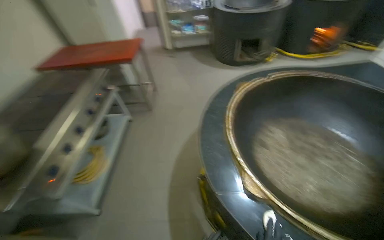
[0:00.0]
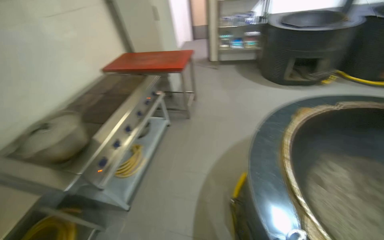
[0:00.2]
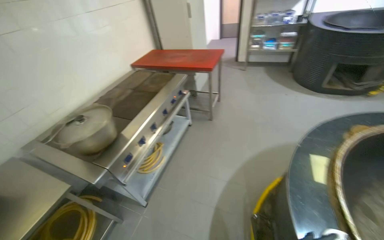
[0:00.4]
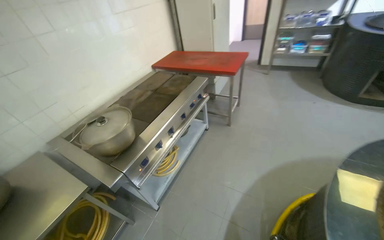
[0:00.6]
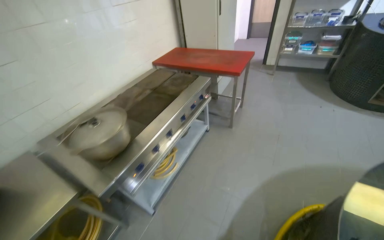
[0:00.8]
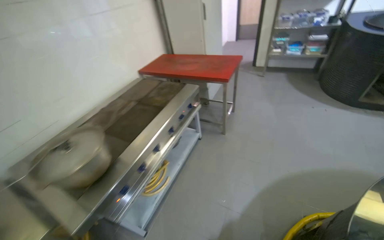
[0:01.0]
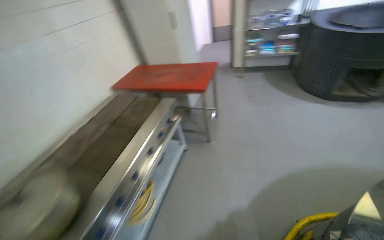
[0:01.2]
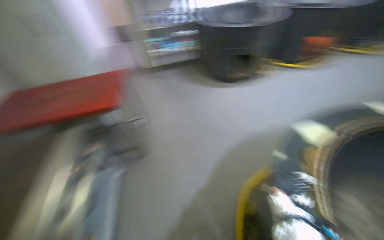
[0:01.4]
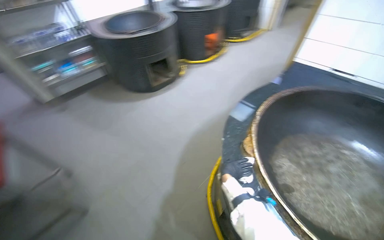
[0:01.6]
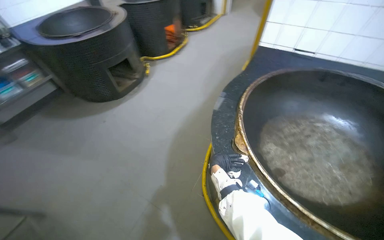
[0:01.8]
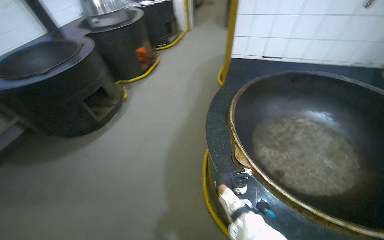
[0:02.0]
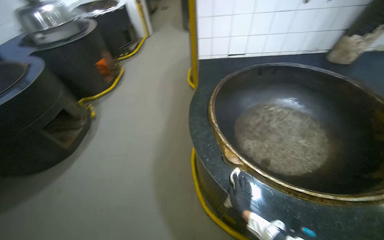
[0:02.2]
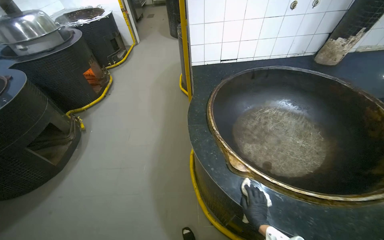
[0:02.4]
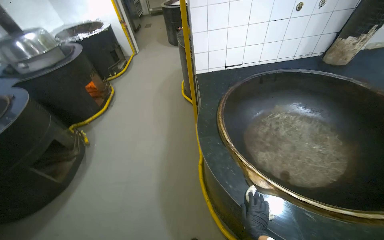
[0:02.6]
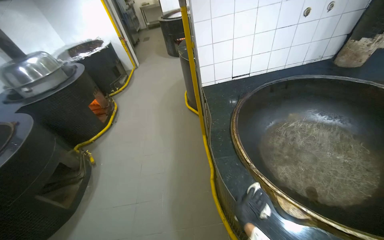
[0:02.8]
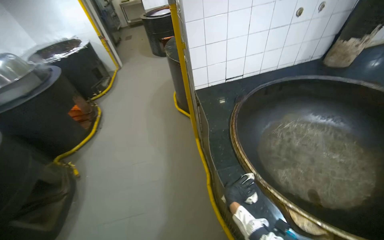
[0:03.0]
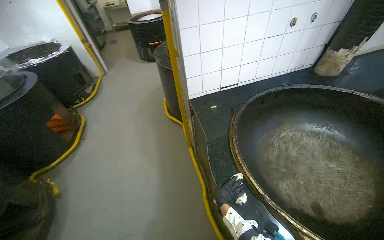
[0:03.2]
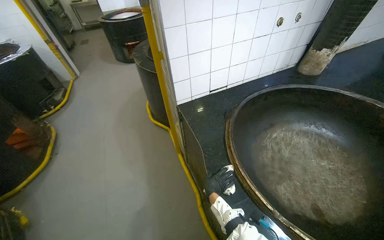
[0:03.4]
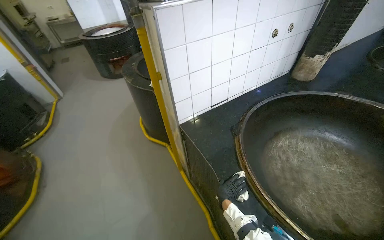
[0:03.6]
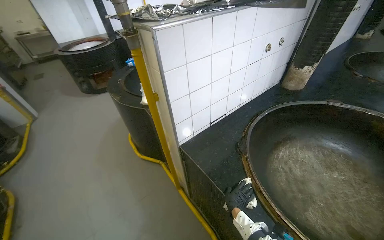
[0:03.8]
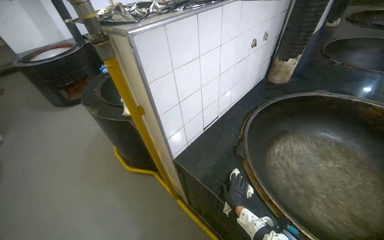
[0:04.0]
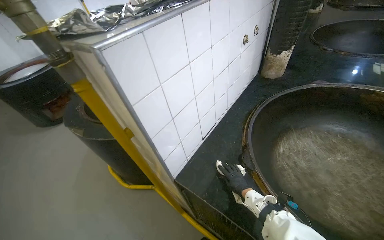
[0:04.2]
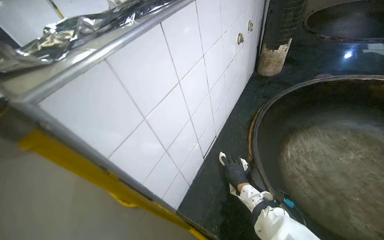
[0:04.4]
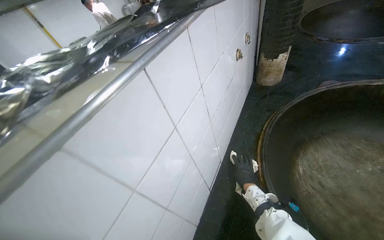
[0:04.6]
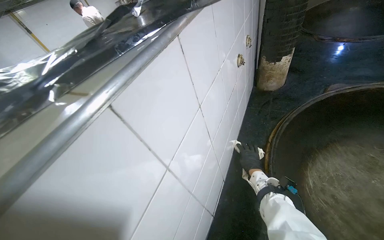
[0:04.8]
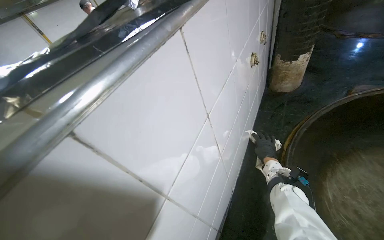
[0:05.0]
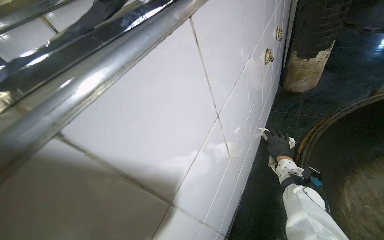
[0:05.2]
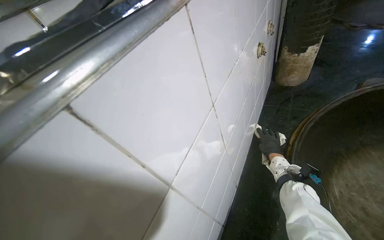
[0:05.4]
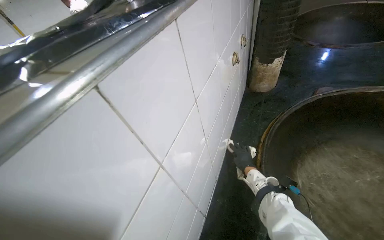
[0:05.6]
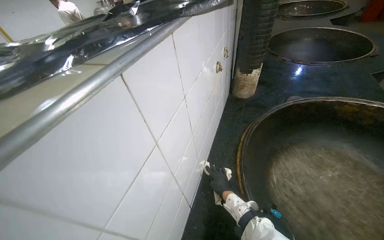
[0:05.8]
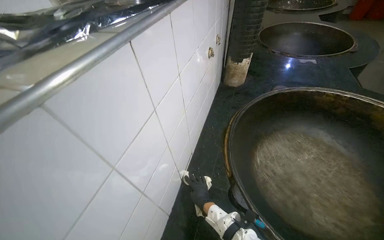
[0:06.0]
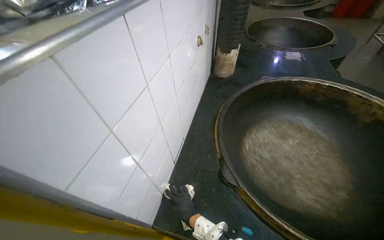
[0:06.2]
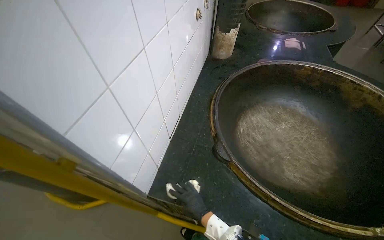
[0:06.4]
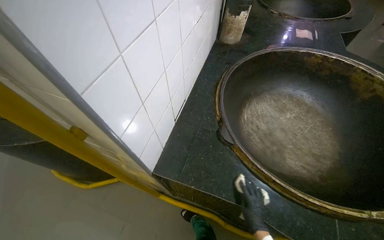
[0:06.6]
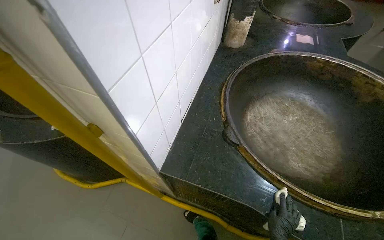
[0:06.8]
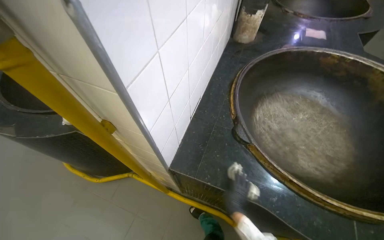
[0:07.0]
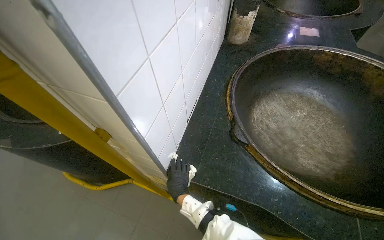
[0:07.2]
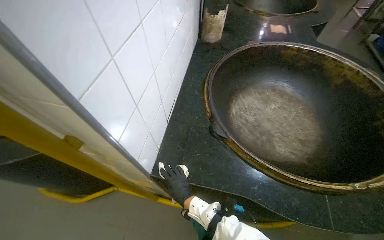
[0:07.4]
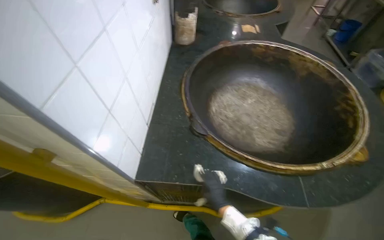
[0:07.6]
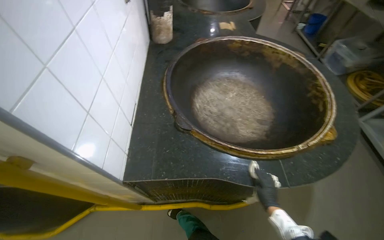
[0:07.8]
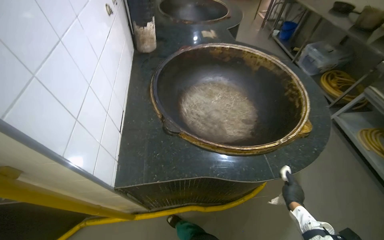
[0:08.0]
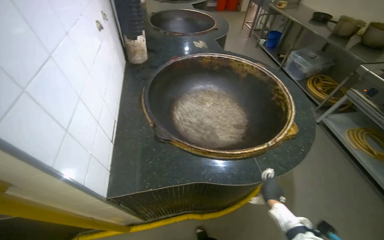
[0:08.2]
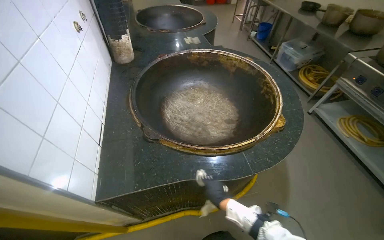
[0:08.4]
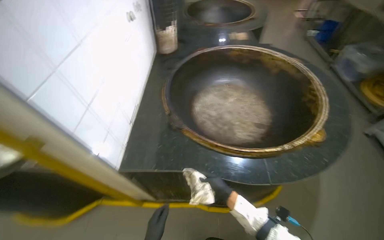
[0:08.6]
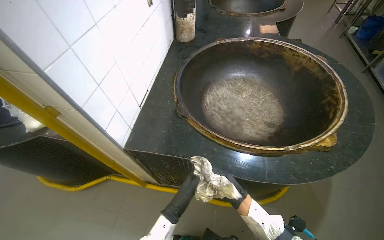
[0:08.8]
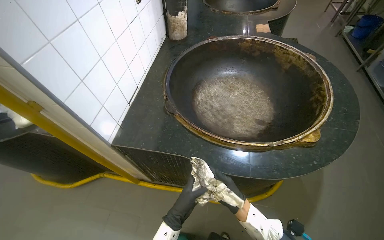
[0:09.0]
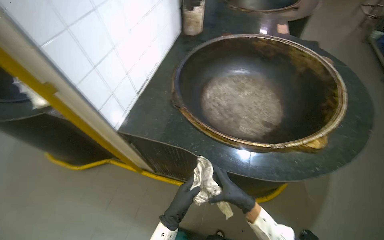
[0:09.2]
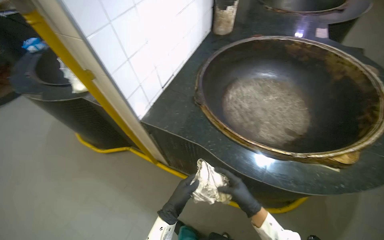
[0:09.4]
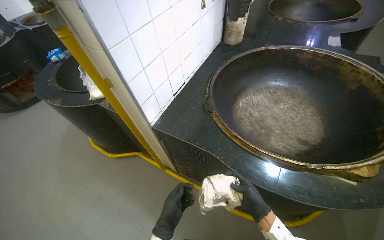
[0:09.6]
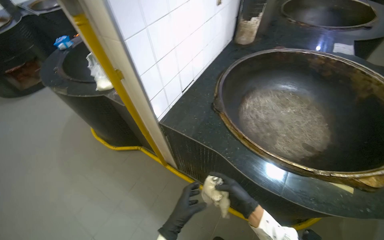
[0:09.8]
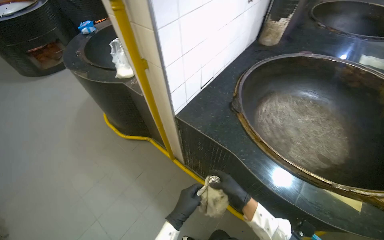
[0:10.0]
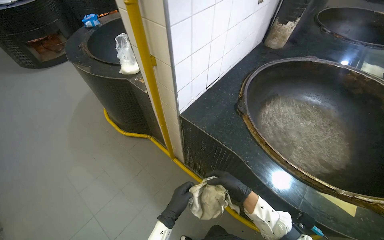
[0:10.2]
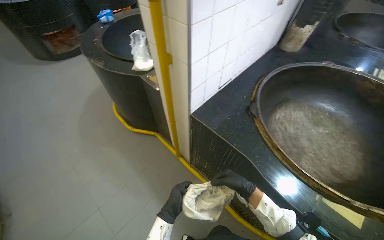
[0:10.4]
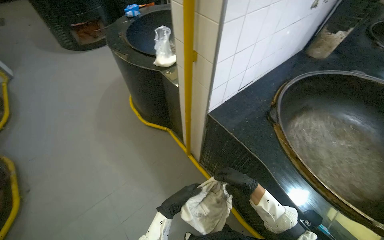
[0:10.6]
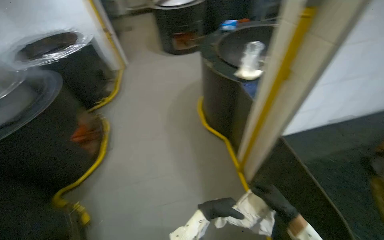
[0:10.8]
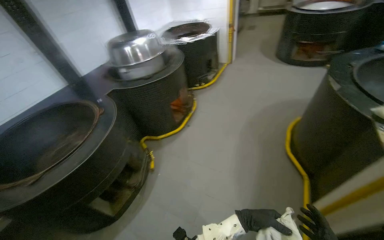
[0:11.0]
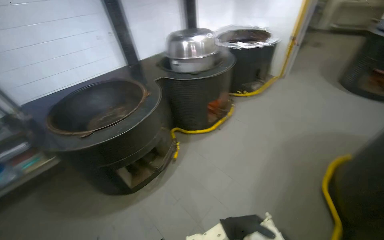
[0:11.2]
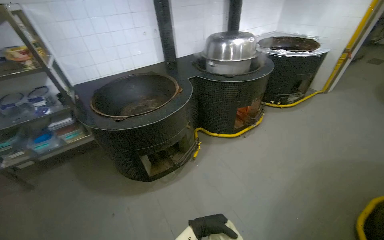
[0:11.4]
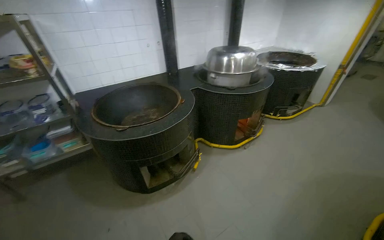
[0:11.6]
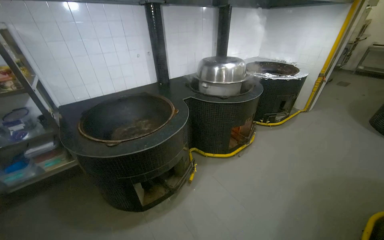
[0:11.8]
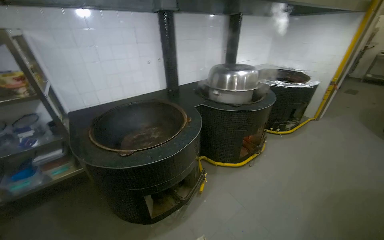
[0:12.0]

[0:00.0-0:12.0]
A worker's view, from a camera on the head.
Job: wiping surfaces.
The whole recording: Wiping kitchen countertop. The worker wipes the kitchen countertop around the large cooking pots with a white cloth.
0:00.0 to 0:01.6: The wearer moves some 70 cm.
0:01.6 to 0:03.0: The head travels about 60 cm. The wearer's head swings roughly 50 degrees to the right.
0:03.0 to 0:04.4: The camera is carried some 80 cm. The head turns to the right by some 45 degrees.
0:09.0 to 0:10.4: The head rotates approximately 35 degrees to the left. The right hand shifts some 10 cm up the picture.
0:10.4 to 0:12.0: The wearer moves about 40 cm. The head turns to the left by approximately 85 degrees.

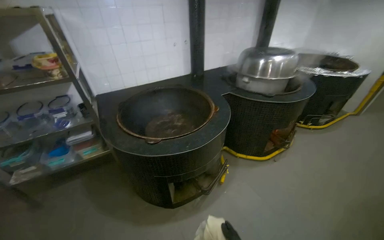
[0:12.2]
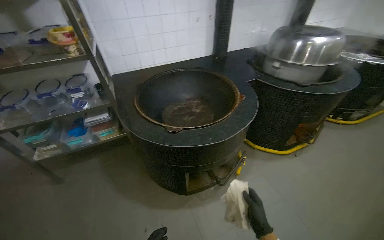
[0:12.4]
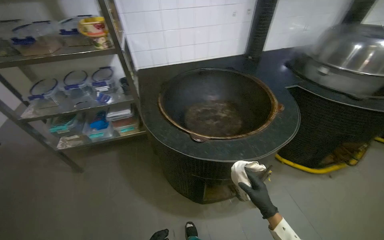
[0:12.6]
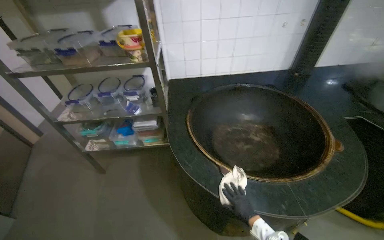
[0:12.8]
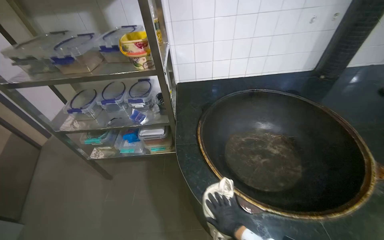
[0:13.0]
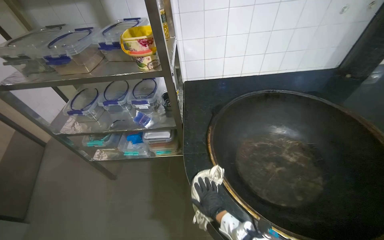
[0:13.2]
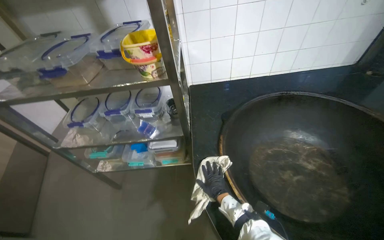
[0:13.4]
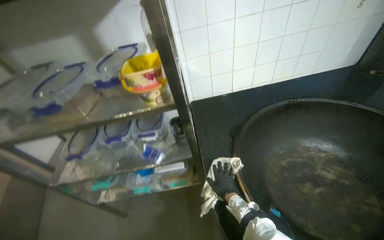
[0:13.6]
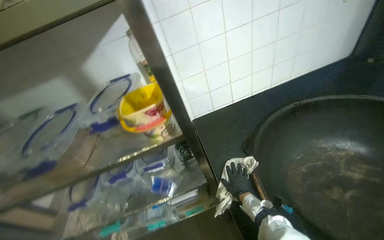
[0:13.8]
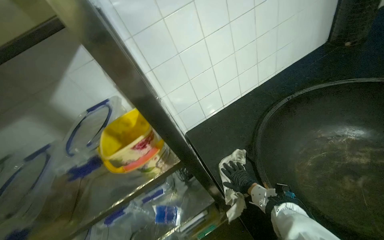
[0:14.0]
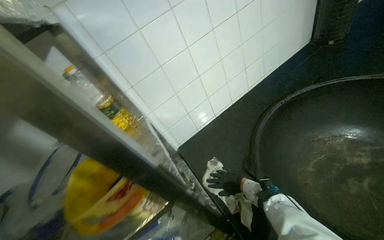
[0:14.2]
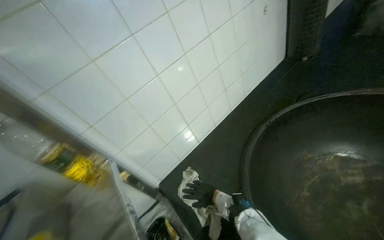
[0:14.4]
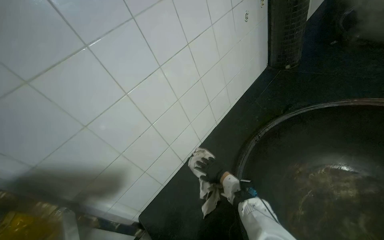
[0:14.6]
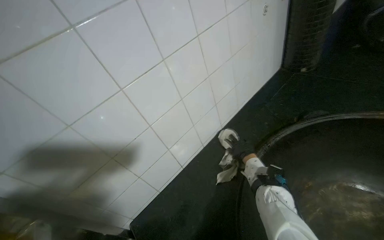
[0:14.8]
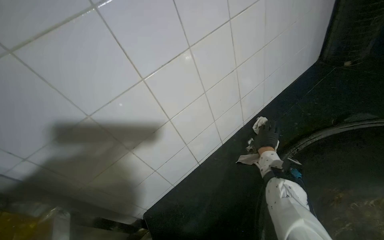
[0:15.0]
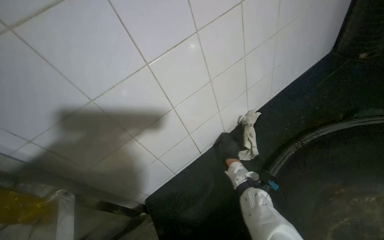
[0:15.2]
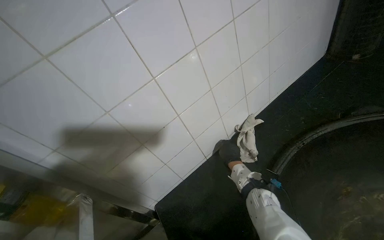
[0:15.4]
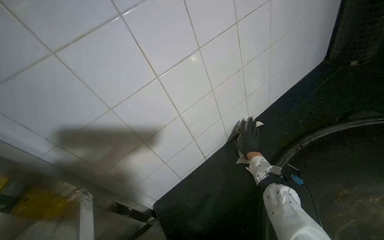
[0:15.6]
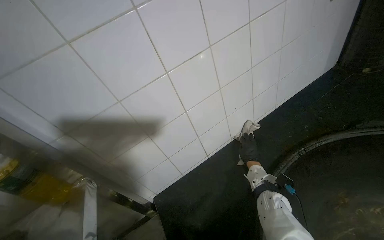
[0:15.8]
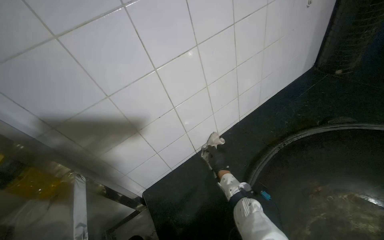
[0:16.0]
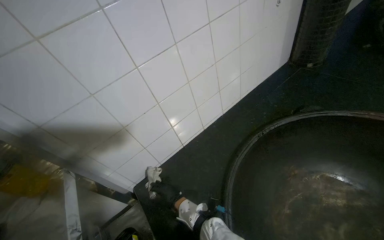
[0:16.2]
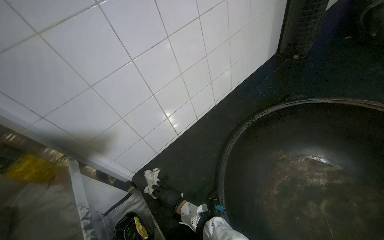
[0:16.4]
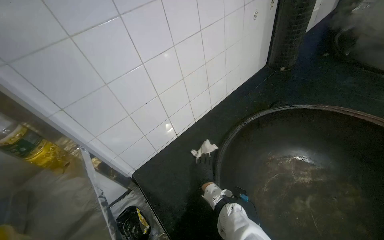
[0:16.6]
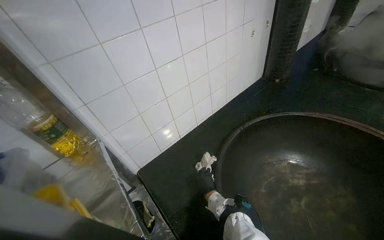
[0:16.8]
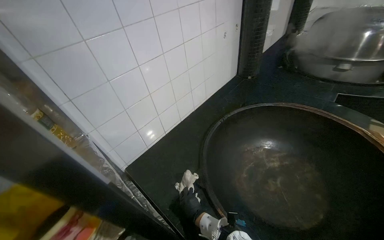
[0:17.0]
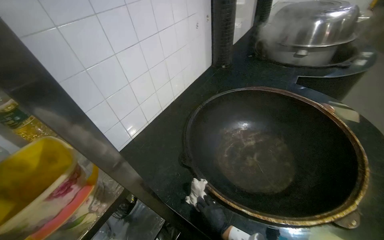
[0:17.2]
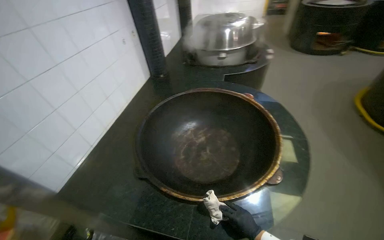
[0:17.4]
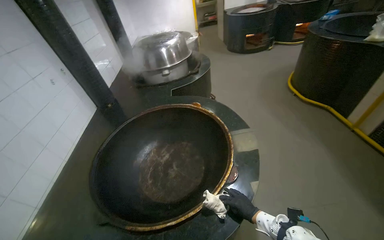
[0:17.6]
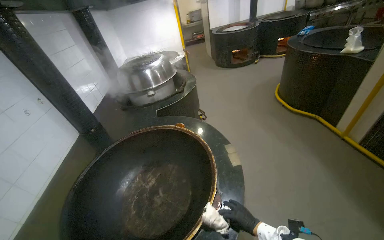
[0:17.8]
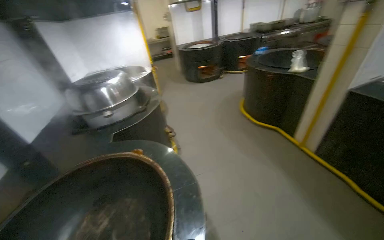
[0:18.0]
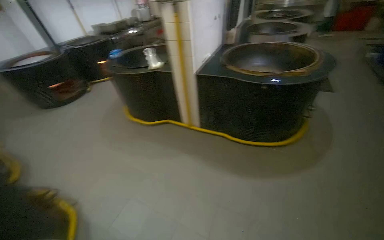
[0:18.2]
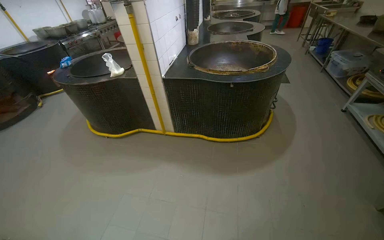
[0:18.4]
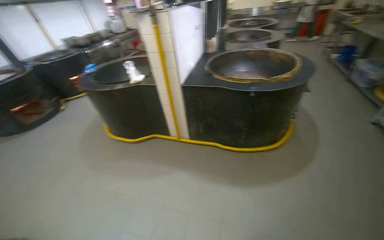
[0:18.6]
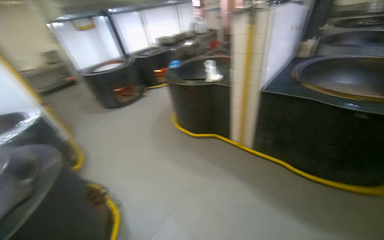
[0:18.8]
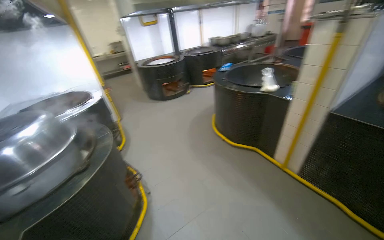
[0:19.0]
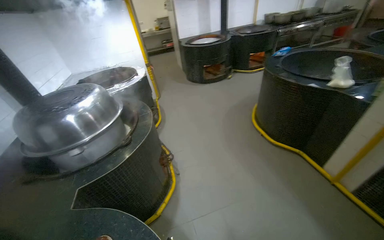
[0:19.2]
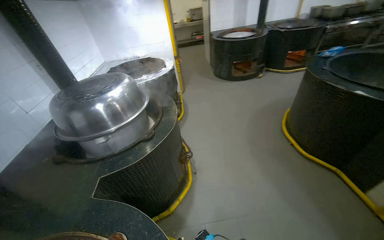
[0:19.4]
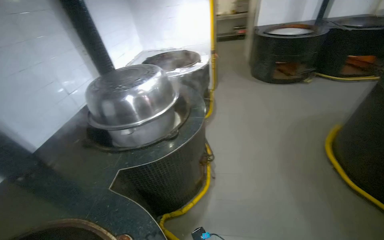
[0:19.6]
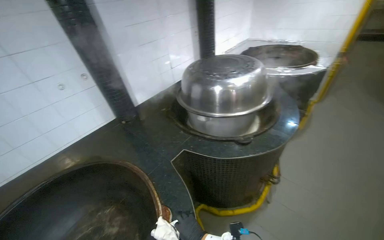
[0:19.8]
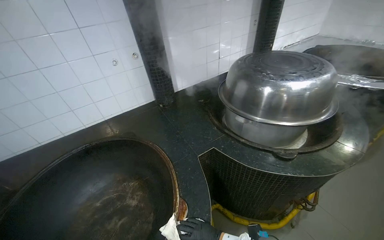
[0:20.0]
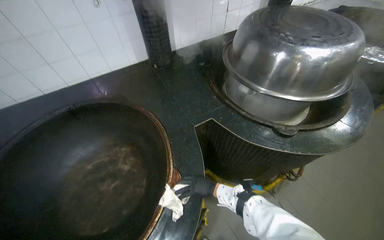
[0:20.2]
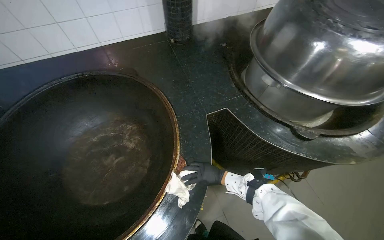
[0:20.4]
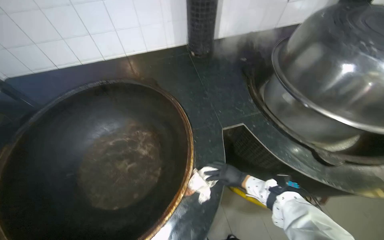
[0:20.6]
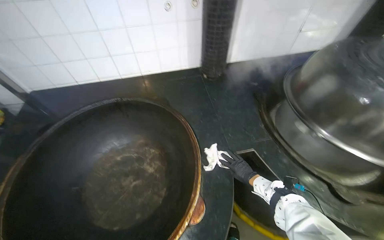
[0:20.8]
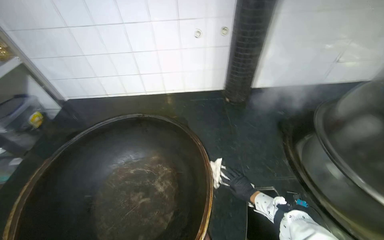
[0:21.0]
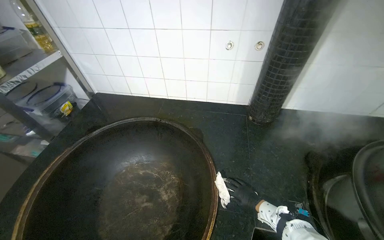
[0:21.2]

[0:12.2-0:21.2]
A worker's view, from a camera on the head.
Job: wiping surfaces.
The whole recording: Wiping kitchen countertop. The worker wipes the kitchen countertop around the large cooking pots with a white cloth.
0:12.2 to 0:13.8: The camera is carried roughly 1 m. The view swings approximately 20 degrees to the left.
0:13.8 to 0:15.2: The wearer moves about 50 cm.
0:15.2 to 0:16.6: The right hand moves left and right over about 35 cm, changing direction 2 times.
0:16.6 to 0:18.2: The camera travels roughly 80 cm. The wearer looks about 105 degrees further to the right. The camera pitches upward, by some 20 degrees.
0:18.2 to 0:19.8: The camera travels some 80 cm. The wearer's head swings about 100 degrees to the left.
0:19.8 to 0:21.2: The wearer's head swings approximately 60 degrees to the left.
